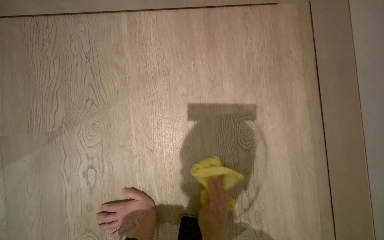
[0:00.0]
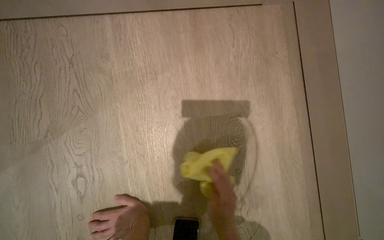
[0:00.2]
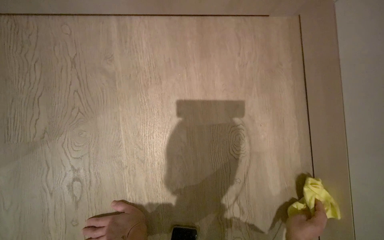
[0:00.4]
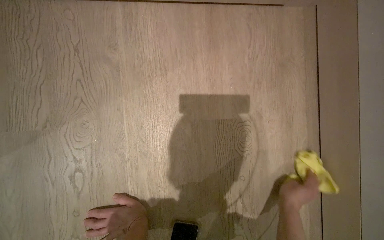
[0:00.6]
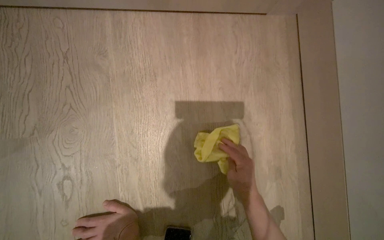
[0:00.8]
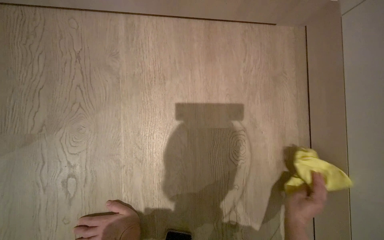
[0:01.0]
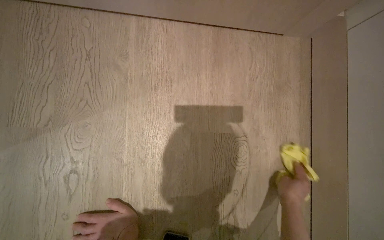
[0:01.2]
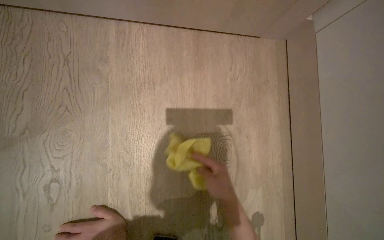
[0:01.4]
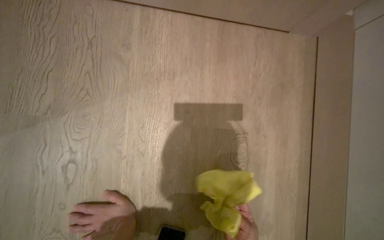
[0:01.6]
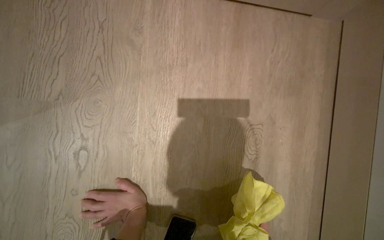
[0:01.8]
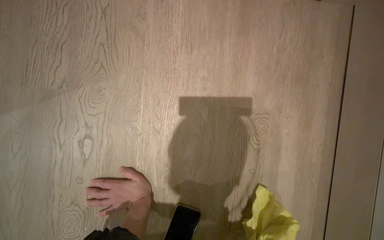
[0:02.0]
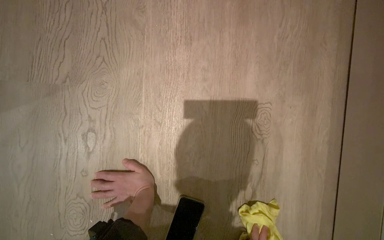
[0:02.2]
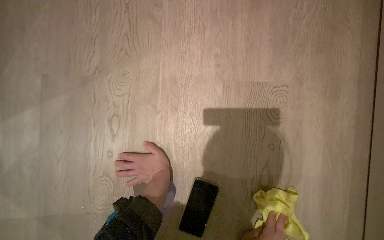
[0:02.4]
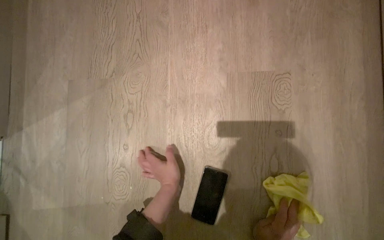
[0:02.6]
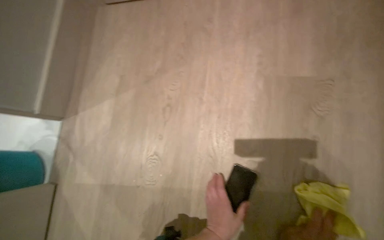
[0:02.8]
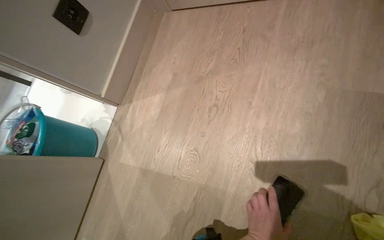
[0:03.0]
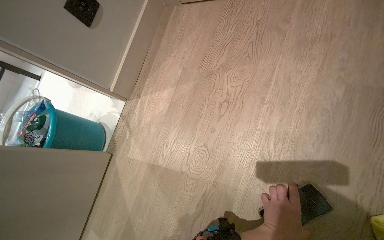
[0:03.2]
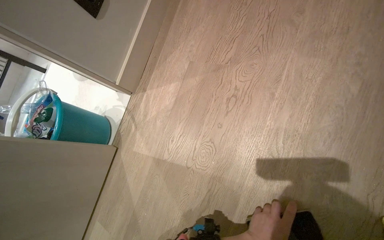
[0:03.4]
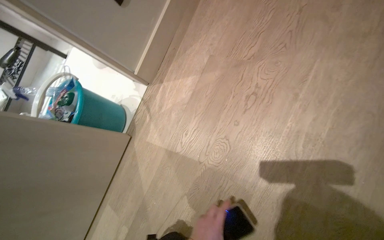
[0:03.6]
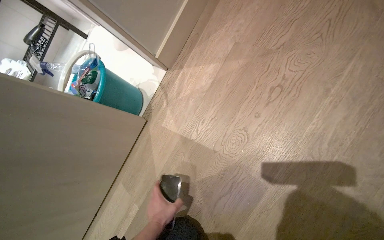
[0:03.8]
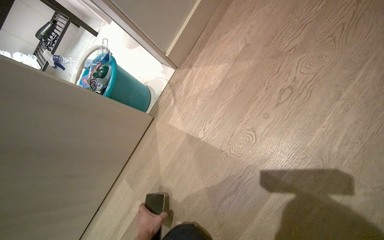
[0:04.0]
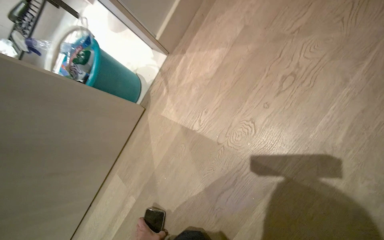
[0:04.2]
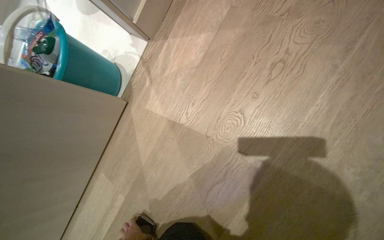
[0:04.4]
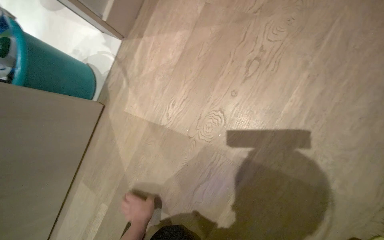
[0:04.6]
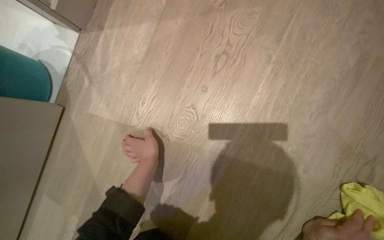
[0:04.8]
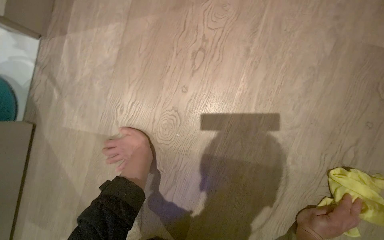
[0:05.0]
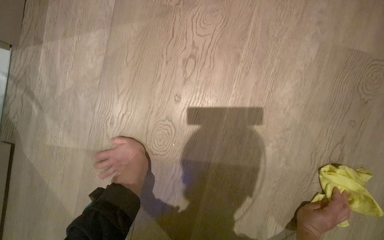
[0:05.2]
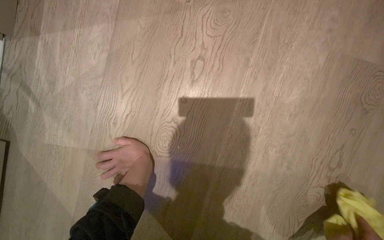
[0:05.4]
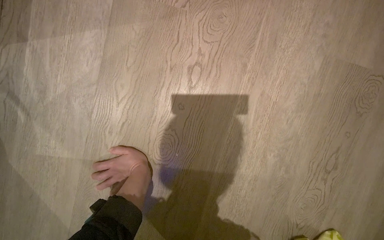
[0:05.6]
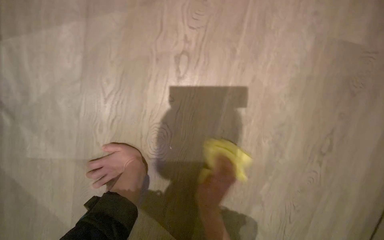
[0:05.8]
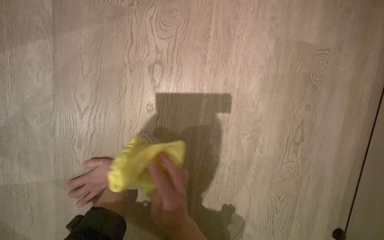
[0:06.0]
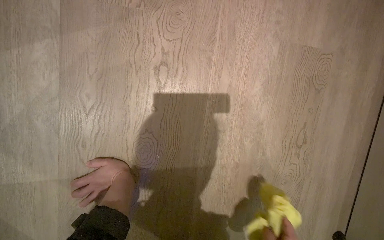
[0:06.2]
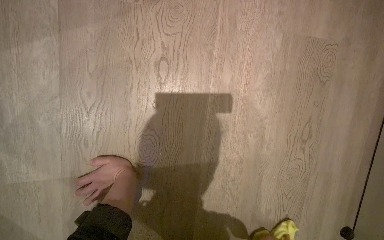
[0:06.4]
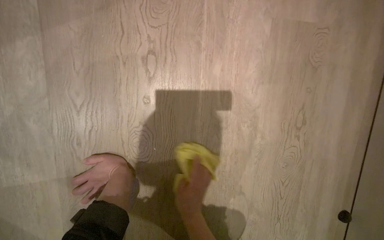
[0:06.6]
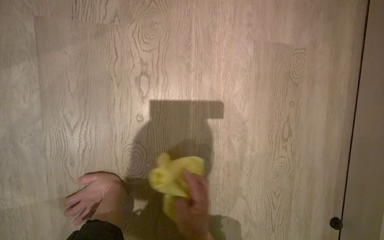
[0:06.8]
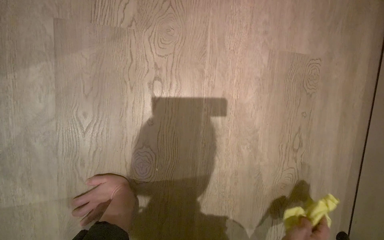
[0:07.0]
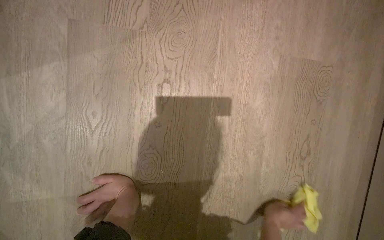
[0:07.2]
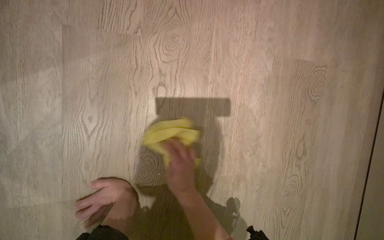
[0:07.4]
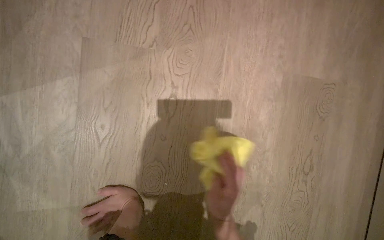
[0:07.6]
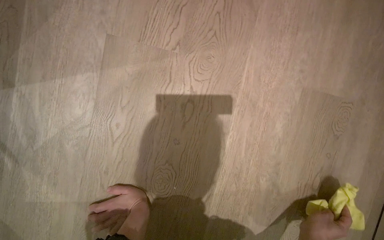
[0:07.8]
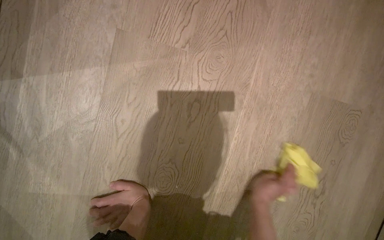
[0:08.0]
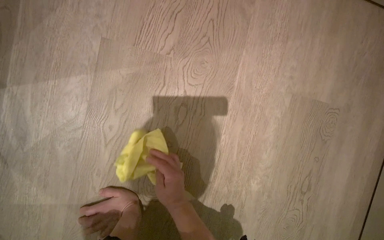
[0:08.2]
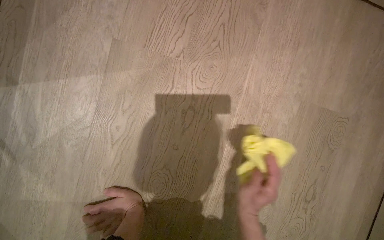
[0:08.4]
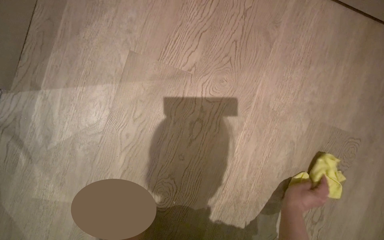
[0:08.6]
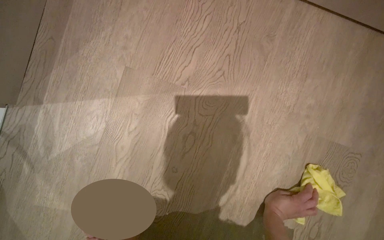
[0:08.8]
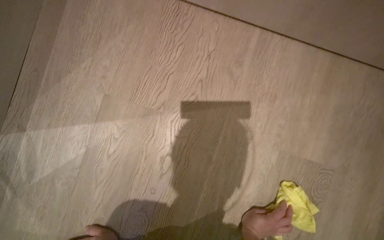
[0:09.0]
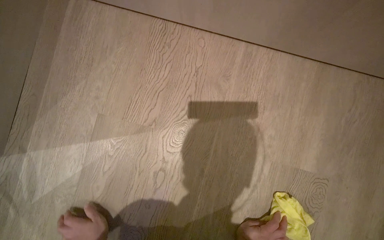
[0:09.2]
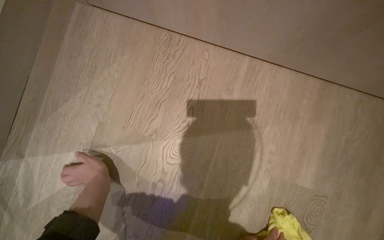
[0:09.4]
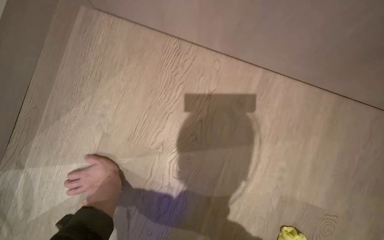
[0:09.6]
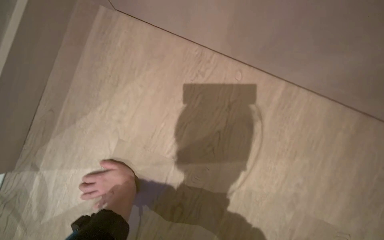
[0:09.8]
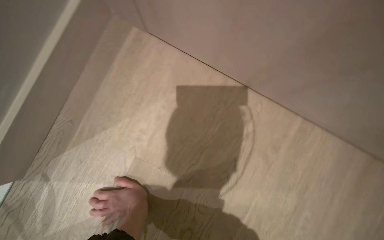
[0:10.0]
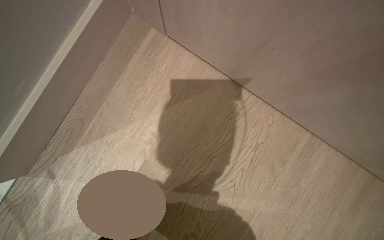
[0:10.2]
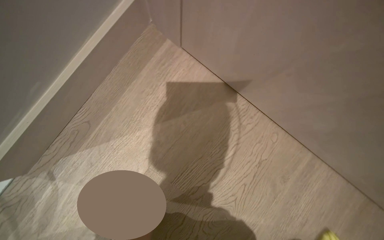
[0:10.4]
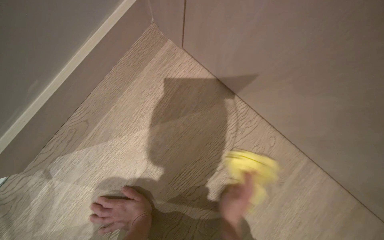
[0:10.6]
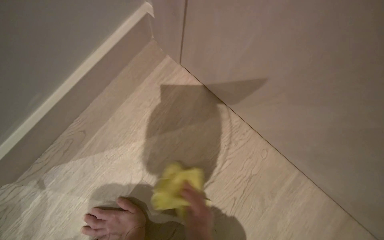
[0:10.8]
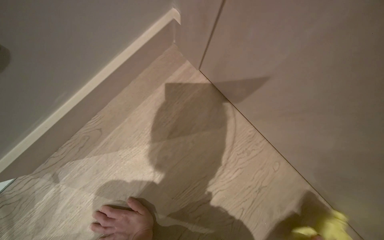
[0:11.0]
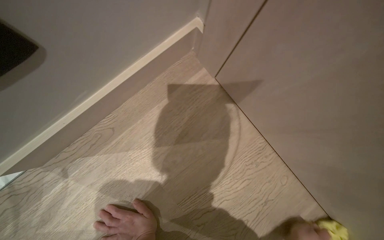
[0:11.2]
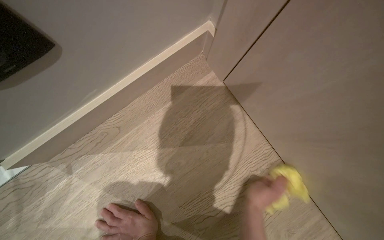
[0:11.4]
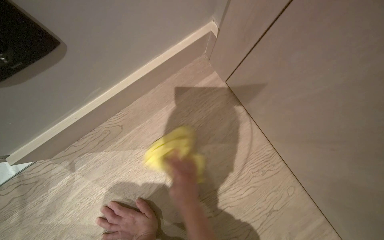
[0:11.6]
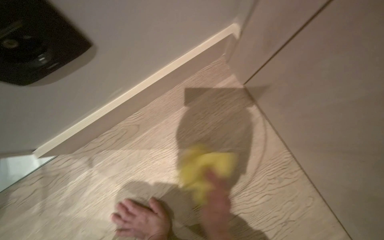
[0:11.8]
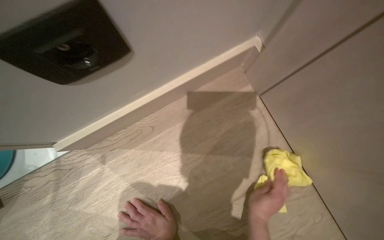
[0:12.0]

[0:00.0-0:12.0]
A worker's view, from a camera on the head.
Job: mopping floor.
The whole recording: Wiping room floor. The worker kneels and wipes the room floor with a yellow cloth.
0:01.6 to 0:03.0: The head rotates some 35 degrees to the left.
0:03.0 to 0:04.4: The view tips downward by some 15 degrees.
0:04.4 to 0:06.0: The wearer looks some 40 degrees further to the right.

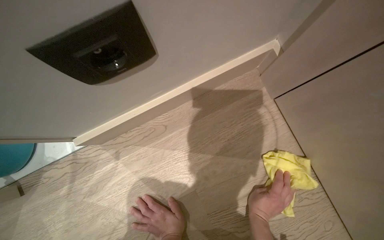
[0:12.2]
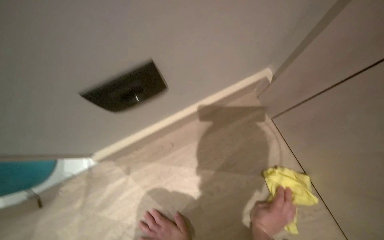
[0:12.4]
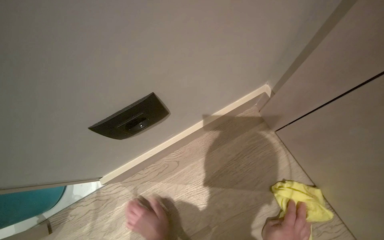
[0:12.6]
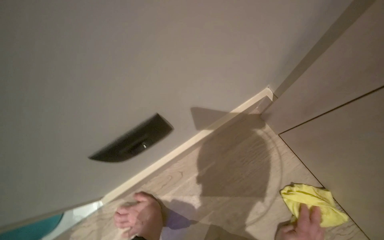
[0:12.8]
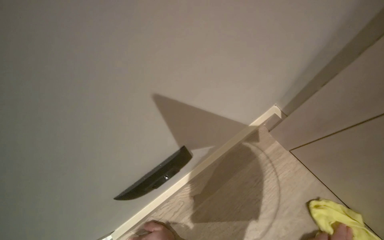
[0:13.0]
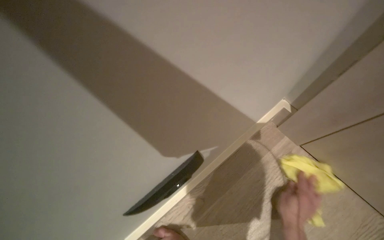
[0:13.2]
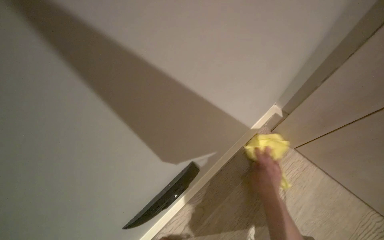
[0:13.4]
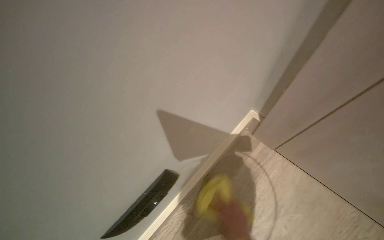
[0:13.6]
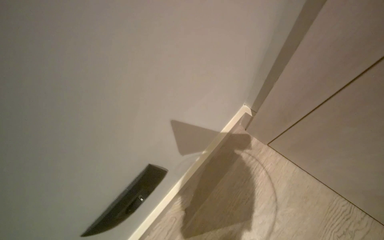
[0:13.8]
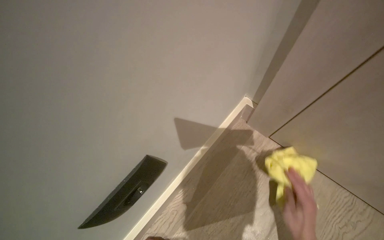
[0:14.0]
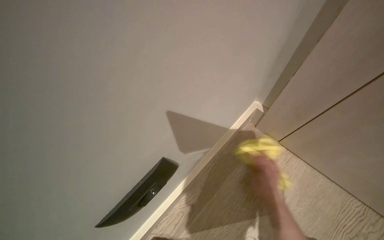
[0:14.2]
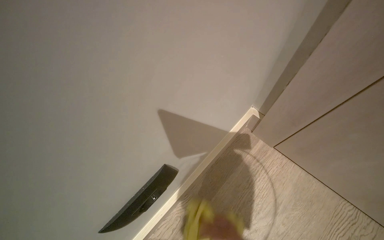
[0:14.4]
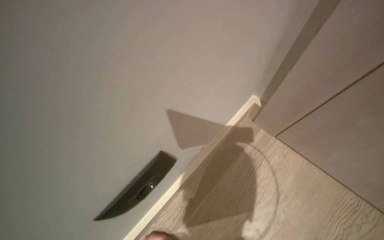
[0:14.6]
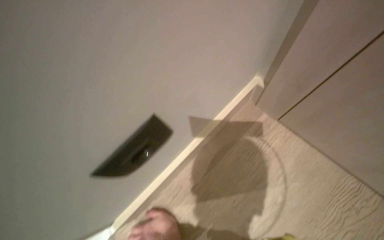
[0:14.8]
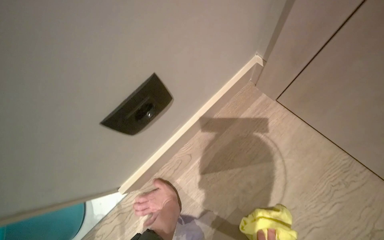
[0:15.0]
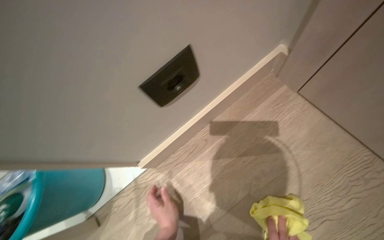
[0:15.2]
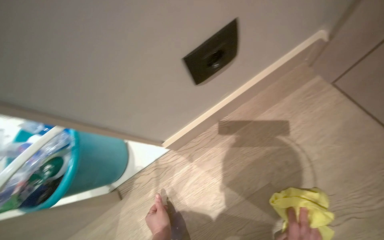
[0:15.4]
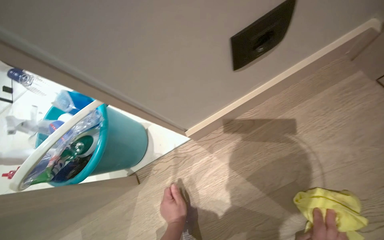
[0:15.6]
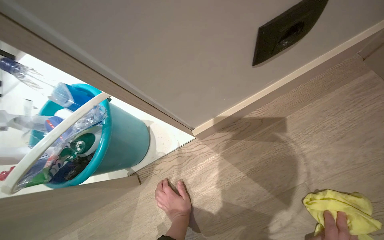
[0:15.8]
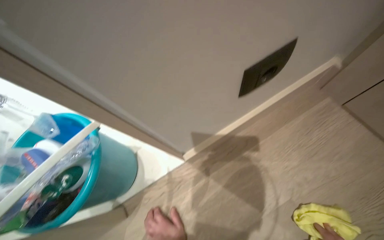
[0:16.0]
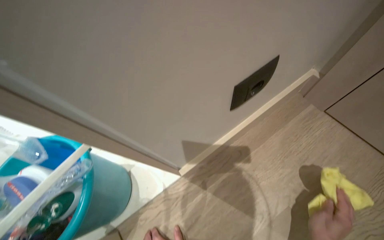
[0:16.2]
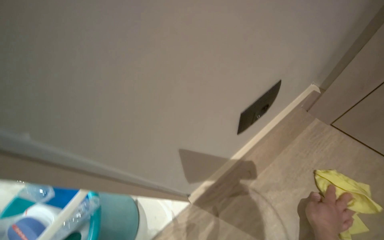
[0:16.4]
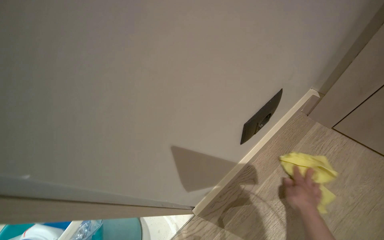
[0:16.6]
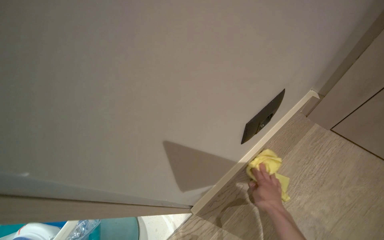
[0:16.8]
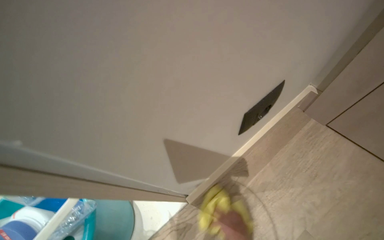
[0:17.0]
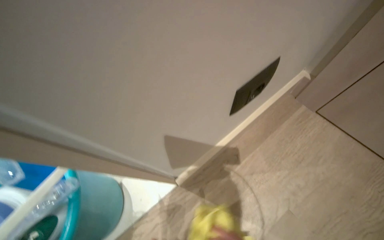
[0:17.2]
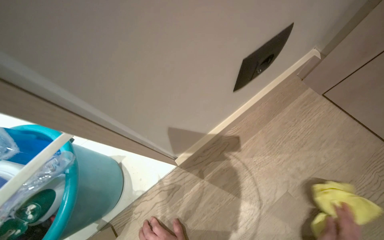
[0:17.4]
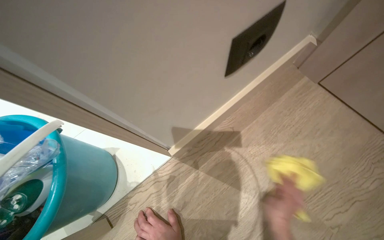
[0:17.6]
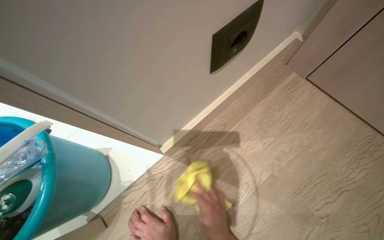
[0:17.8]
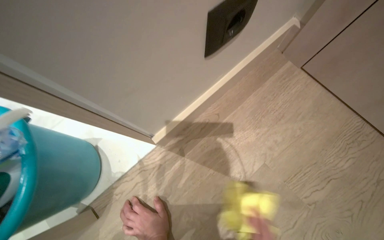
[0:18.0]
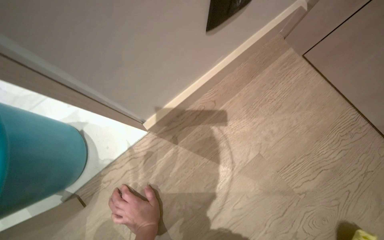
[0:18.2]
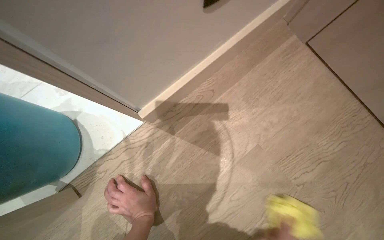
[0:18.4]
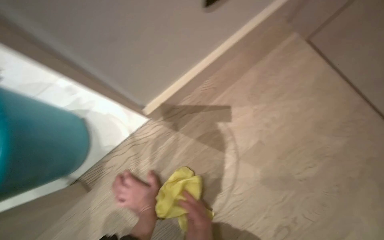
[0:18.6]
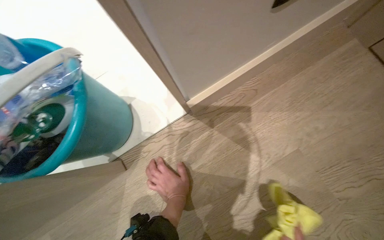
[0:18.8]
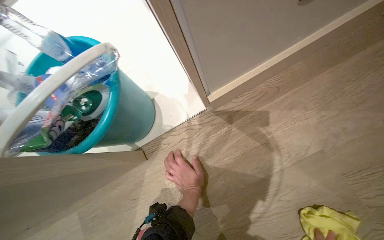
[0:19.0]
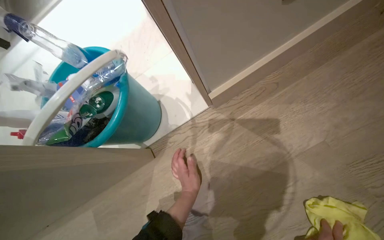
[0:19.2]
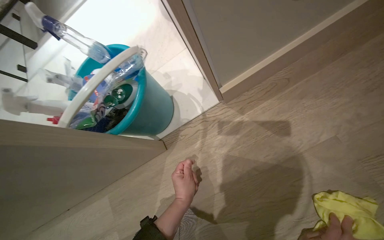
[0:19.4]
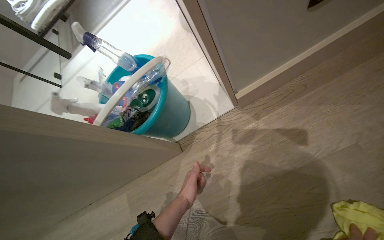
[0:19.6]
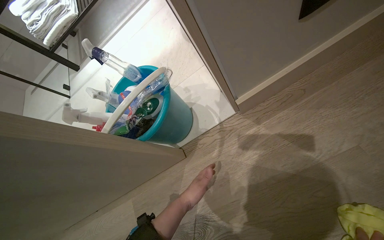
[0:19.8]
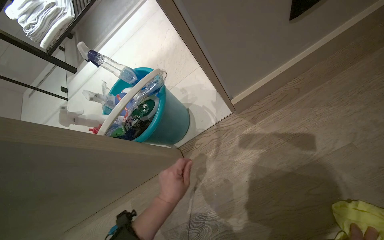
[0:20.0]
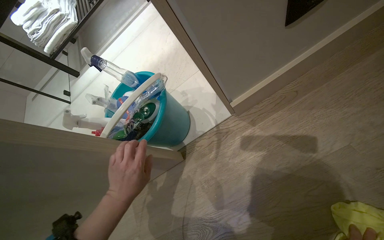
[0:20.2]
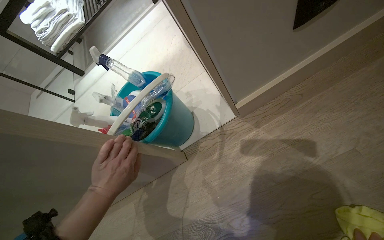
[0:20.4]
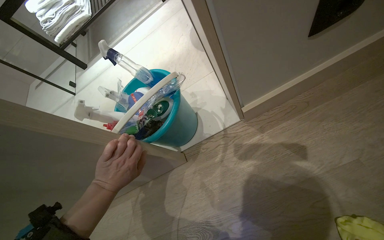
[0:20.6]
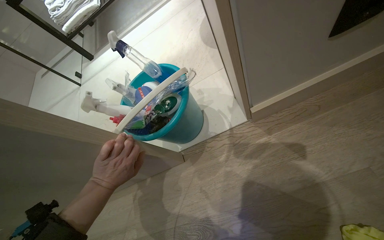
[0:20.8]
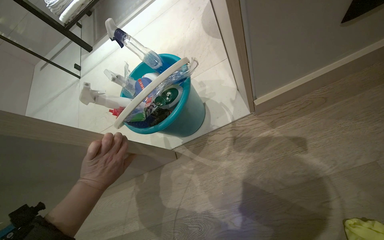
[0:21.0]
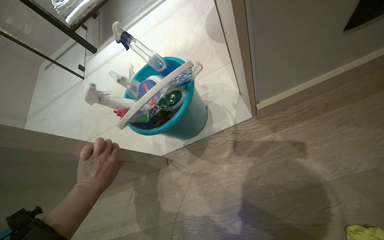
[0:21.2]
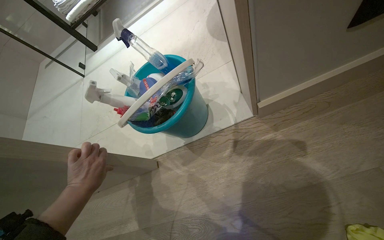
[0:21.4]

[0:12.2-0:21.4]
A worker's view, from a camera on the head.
Job: mopping floor.
The whole recording: Wiping room floor. The worker kneels and wipes the room floor with a yellow cloth.
0:12.2 to 0:13.8: The camera pitches upward, by approximately 15 degrees.
0:15.2 to 0:16.8: The wearer looks about 15 degrees further upward.
0:16.8 to 0:18.4: The wearer looks approximately 25 degrees further downward.
0:18.4 to 0:19.8: The camera is aimed some 30 degrees further to the left.
0:19.8 to 0:21.4: The left hand is displaced to the left by some 30 cm.
